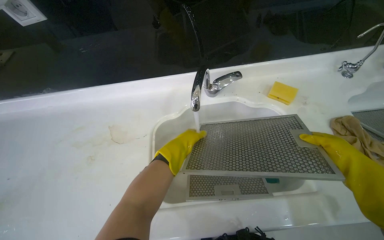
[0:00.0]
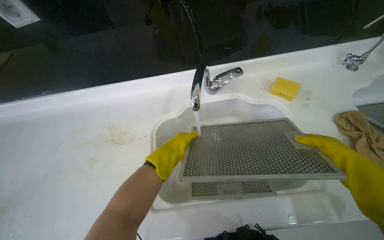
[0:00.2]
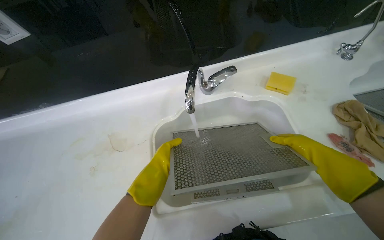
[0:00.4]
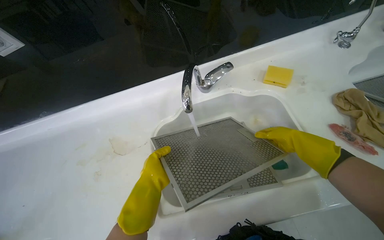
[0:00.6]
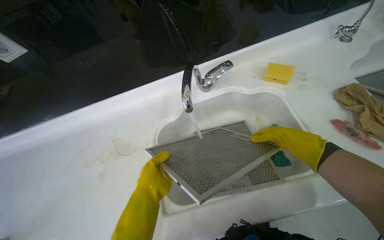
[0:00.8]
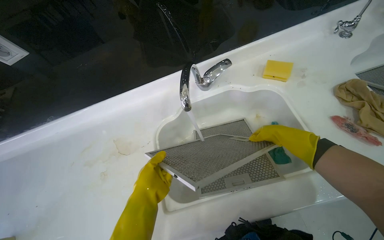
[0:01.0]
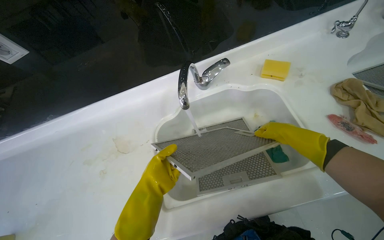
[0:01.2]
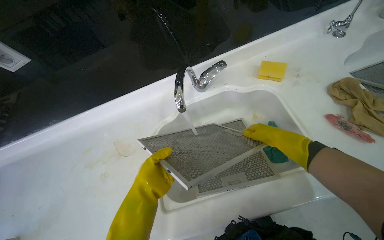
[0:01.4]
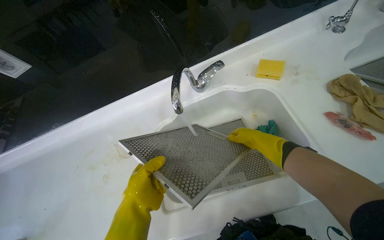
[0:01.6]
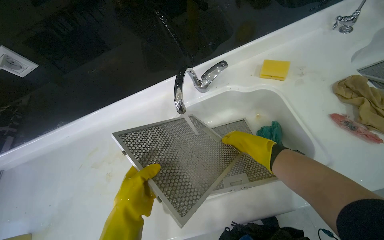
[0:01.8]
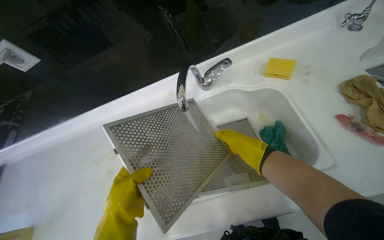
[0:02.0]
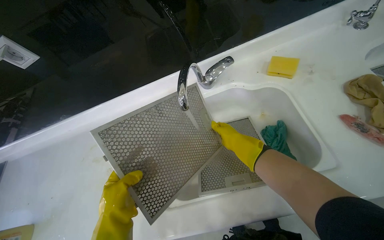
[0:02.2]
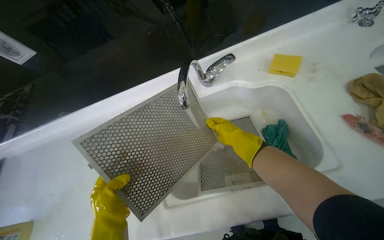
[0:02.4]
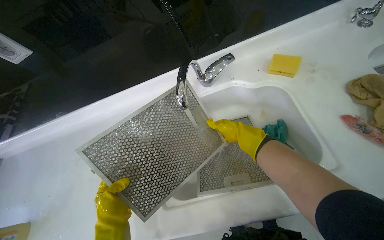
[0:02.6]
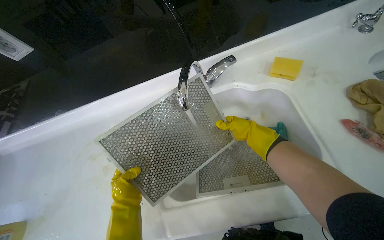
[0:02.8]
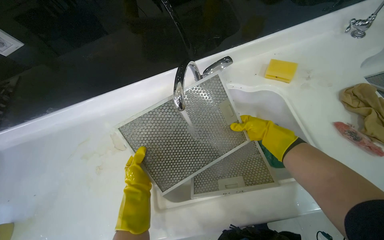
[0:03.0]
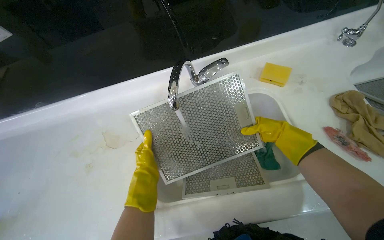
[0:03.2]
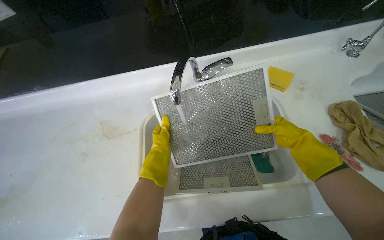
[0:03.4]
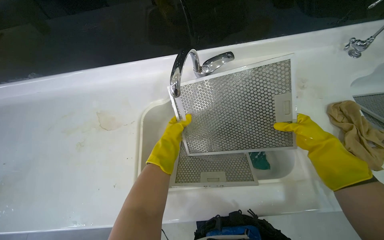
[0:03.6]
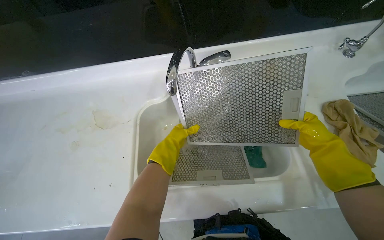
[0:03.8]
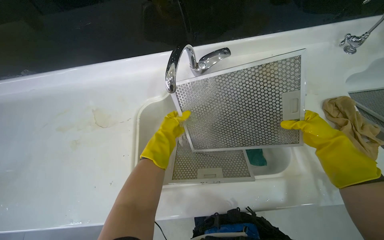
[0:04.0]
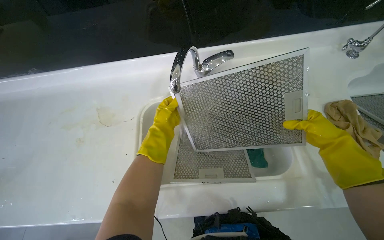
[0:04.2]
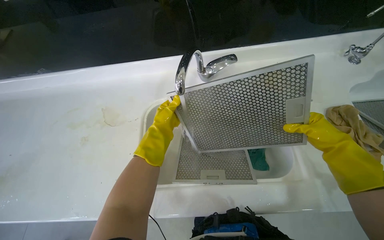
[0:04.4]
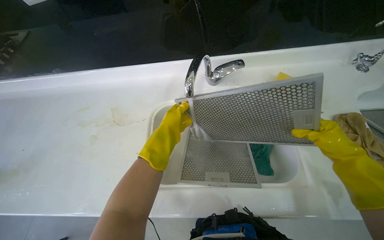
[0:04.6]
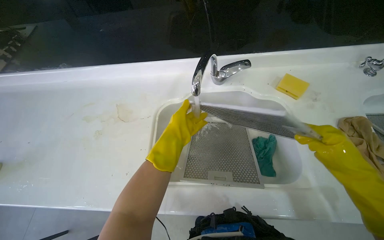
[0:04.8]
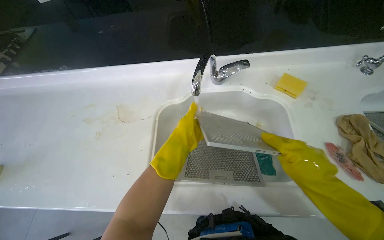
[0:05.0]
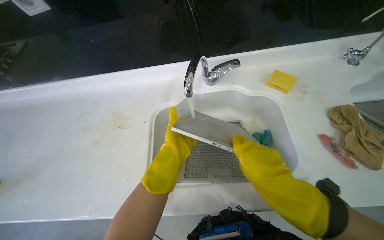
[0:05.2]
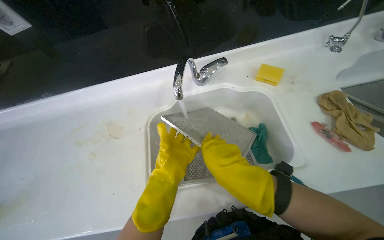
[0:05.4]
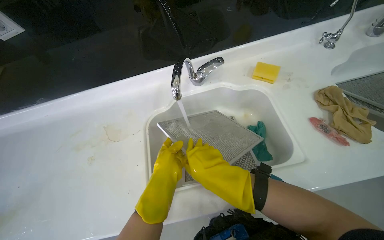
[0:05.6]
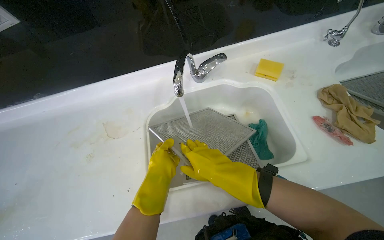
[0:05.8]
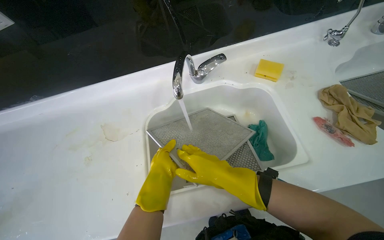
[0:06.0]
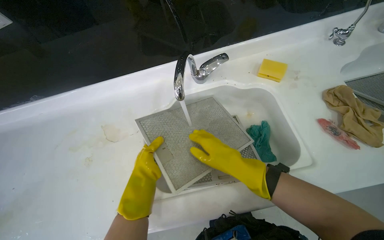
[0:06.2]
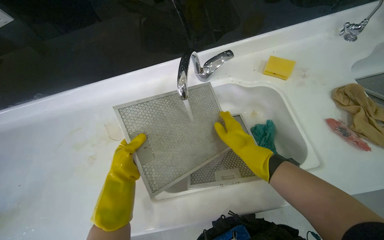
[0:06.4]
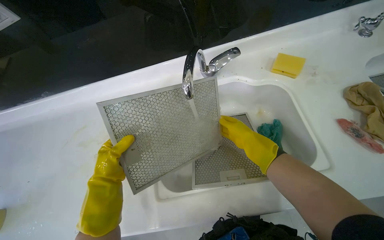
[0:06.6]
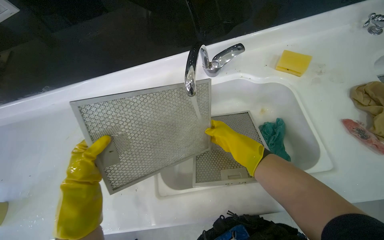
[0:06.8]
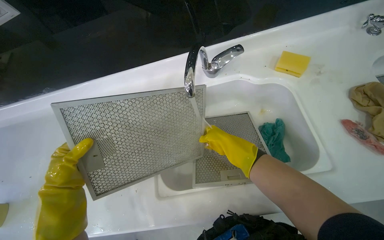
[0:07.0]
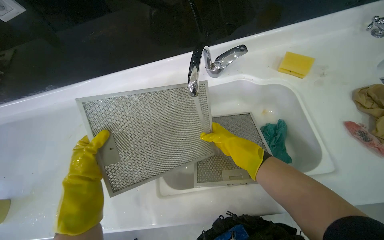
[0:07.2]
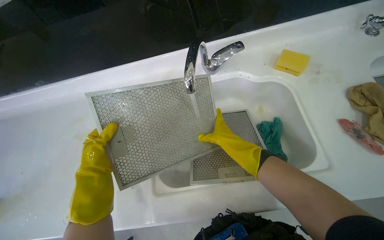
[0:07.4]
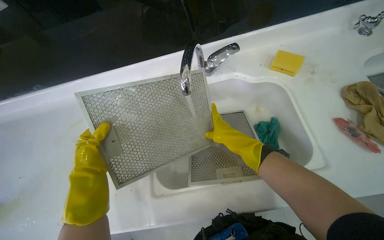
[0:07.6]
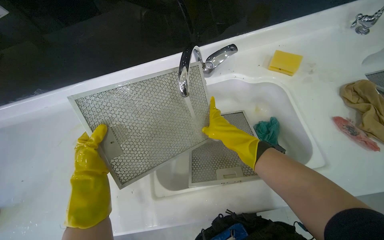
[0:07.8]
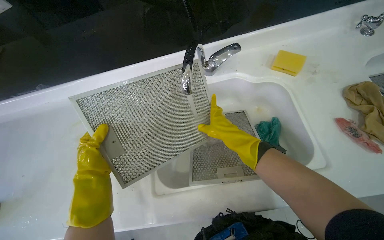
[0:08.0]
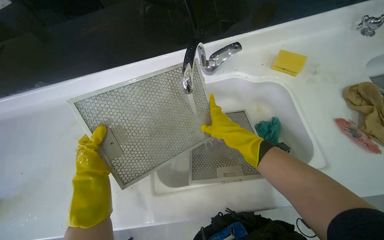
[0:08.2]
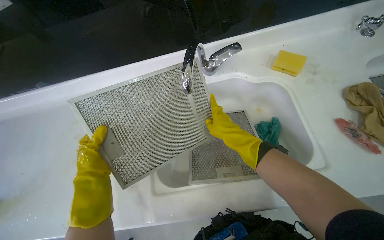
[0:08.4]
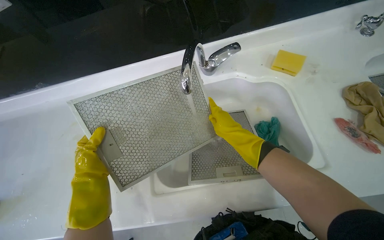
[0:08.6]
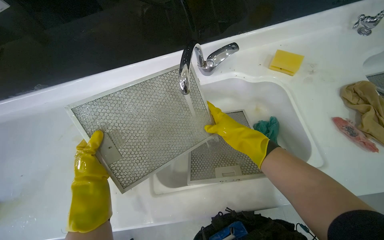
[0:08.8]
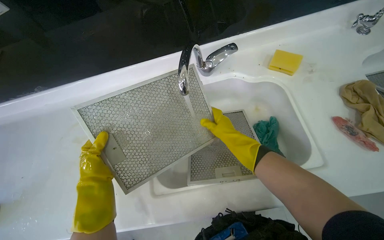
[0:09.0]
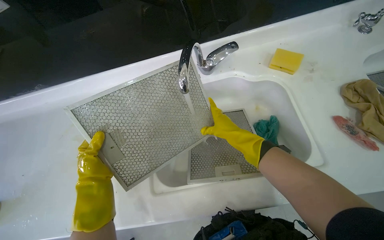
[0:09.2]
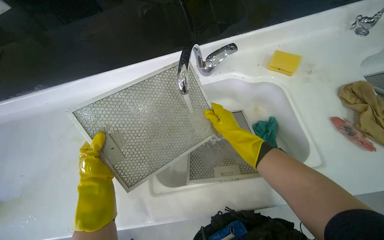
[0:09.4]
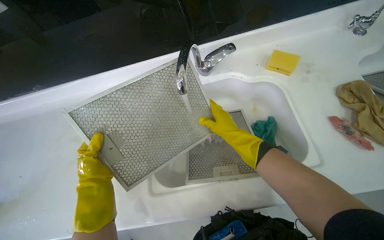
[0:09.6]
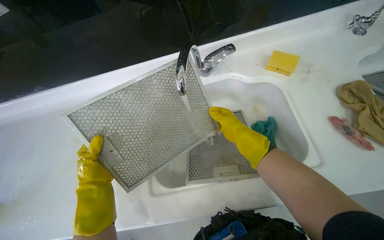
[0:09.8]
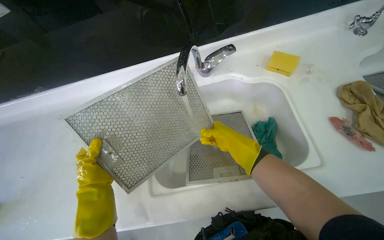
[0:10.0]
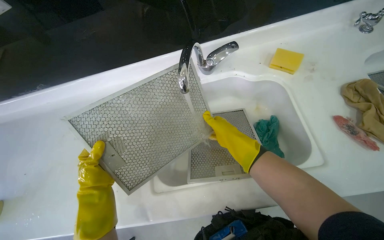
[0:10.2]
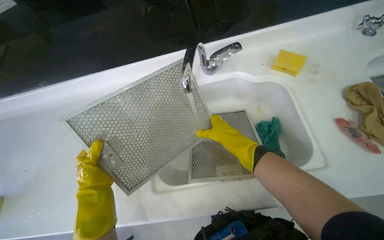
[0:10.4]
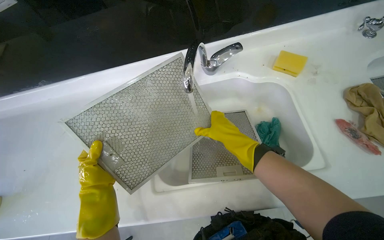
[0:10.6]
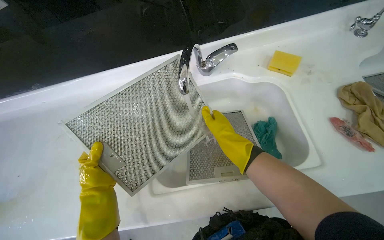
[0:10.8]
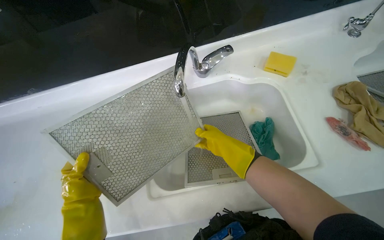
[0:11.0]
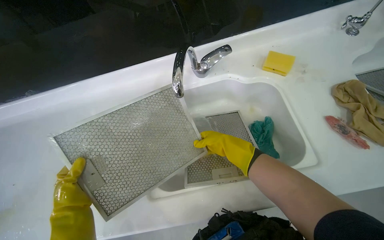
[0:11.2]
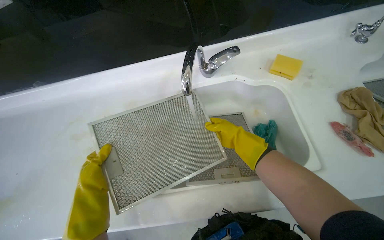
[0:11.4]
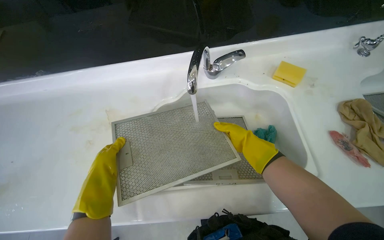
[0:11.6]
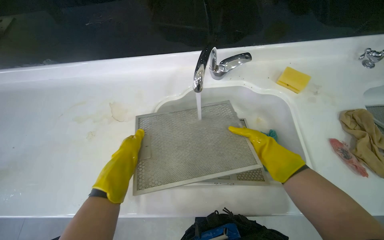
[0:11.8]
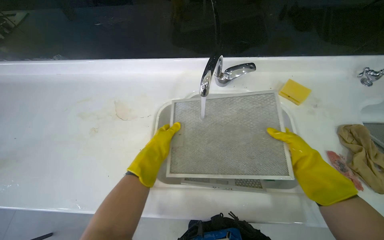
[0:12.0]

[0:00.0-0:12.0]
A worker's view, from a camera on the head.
Job: cleaning kitchen.
The whole recording: Rinsing range hood filters. The worker rinses the range hood filters under running water in the sink.
0:00.0 to 0:01.6: The left hand moves nearer to the camera and down the picture, roughly 15 cm.
0:01.6 to 0:03.0: The left hand moves farther from the camera, some 10 cm.
0:03.0 to 0:04.4: The left hand moves up the picture and to the right, some 15 cm. Meanwhile the right hand is displaced nearer to the camera and to the right by about 25 cm.
0:04.4 to 0:06.0: The left hand is displaced down the picture and nearer to the camera by roughly 15 cm; the right hand is displaced to the left by approximately 30 cm.
0:06.0 to 0:07.6: The left hand heads to the left, covering some 25 cm.
0:07.6 to 0:09.0: The left hand reaches roughly 10 cm nearer to the camera, then returns.
0:09.0 to 0:10.4: The hands work in one place, with small movements.
0:10.4 to 0:12.0: The right hand is displaced to the right by roughly 25 cm.

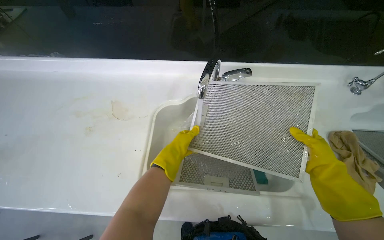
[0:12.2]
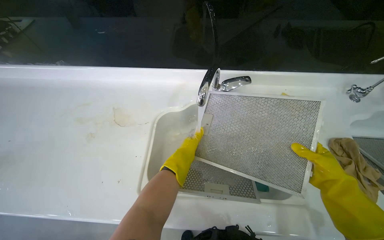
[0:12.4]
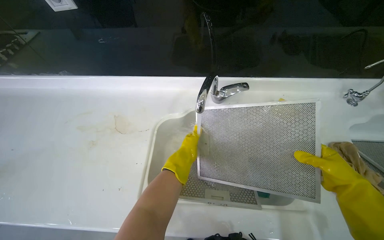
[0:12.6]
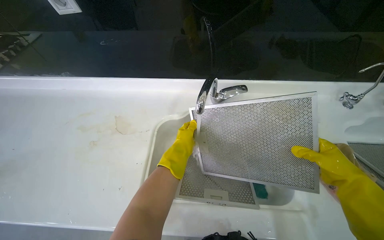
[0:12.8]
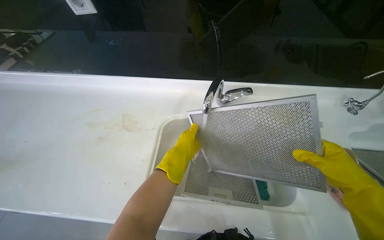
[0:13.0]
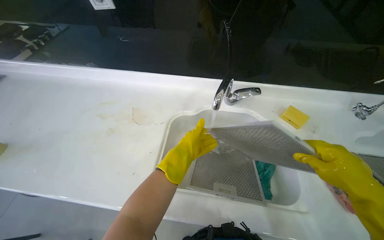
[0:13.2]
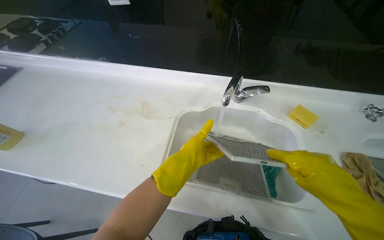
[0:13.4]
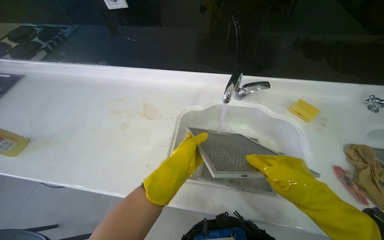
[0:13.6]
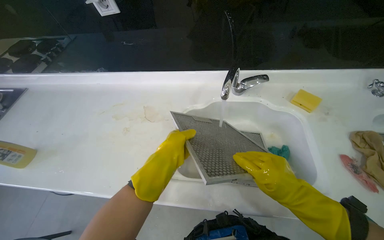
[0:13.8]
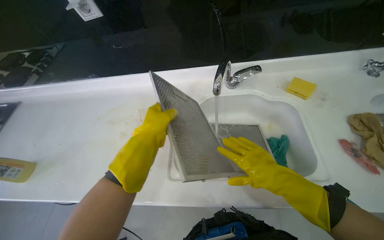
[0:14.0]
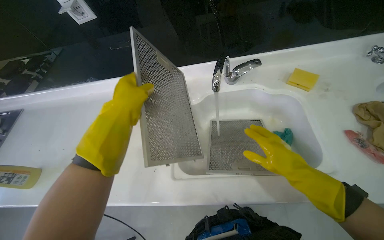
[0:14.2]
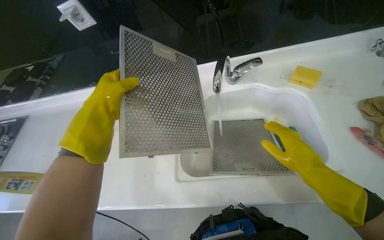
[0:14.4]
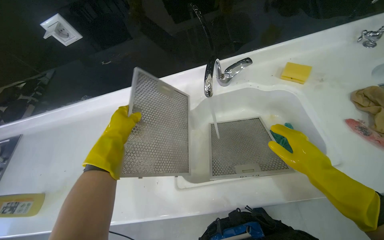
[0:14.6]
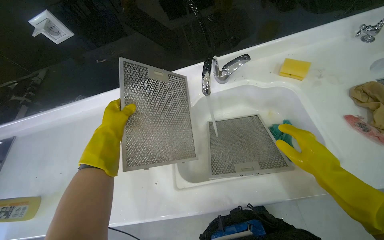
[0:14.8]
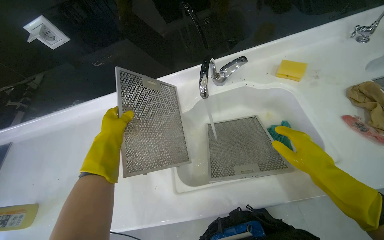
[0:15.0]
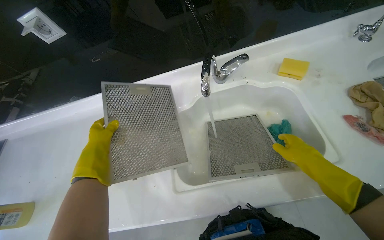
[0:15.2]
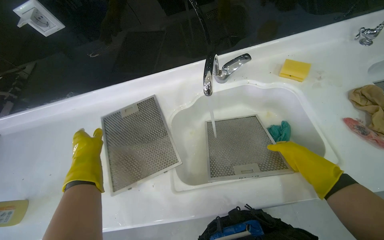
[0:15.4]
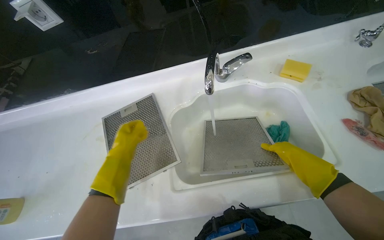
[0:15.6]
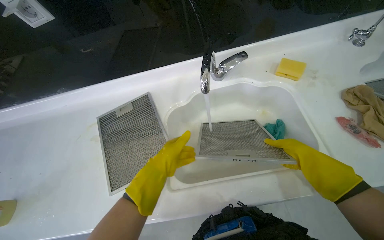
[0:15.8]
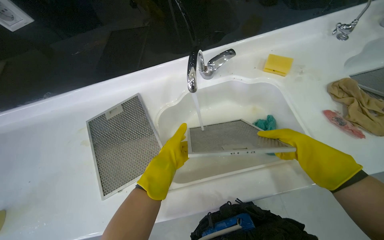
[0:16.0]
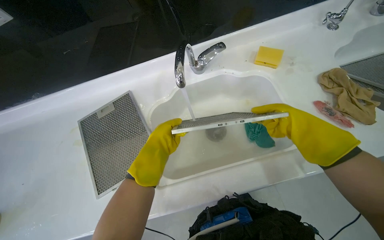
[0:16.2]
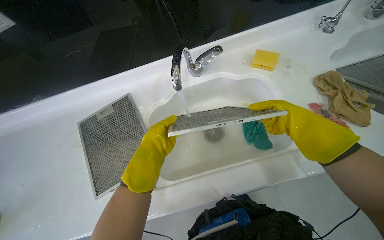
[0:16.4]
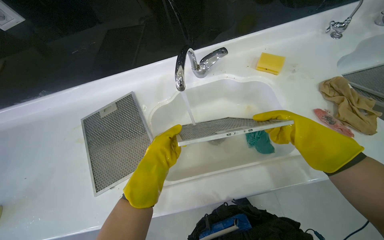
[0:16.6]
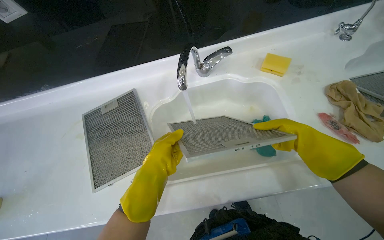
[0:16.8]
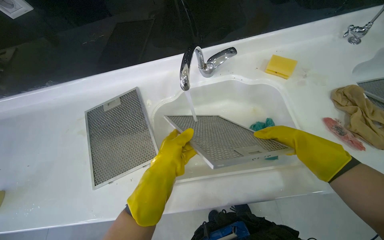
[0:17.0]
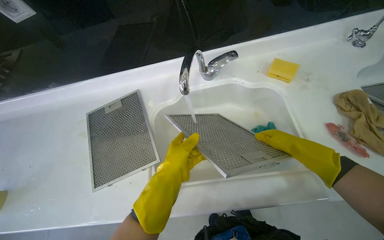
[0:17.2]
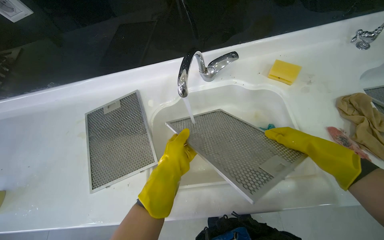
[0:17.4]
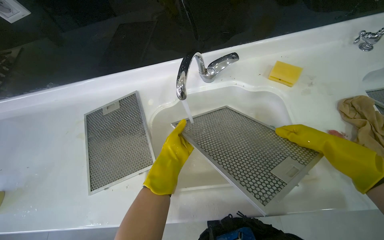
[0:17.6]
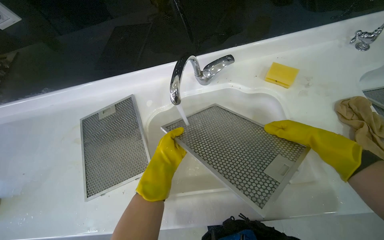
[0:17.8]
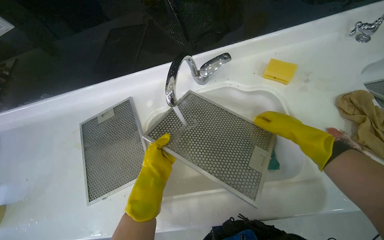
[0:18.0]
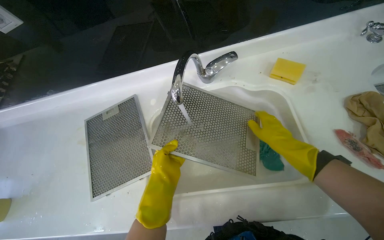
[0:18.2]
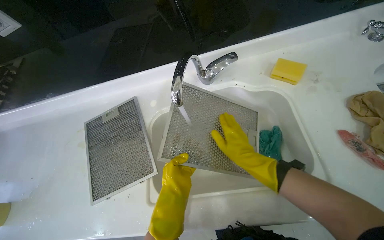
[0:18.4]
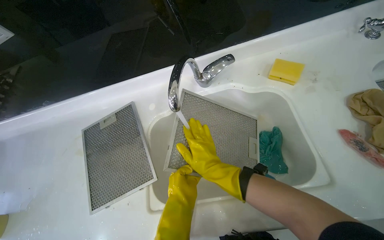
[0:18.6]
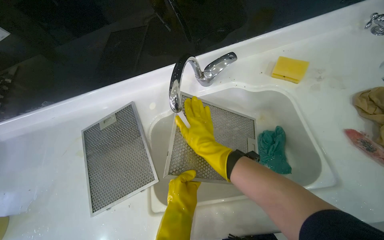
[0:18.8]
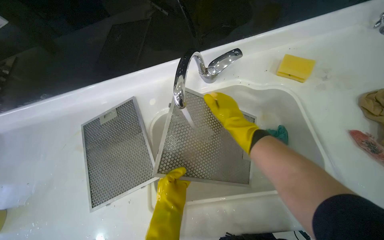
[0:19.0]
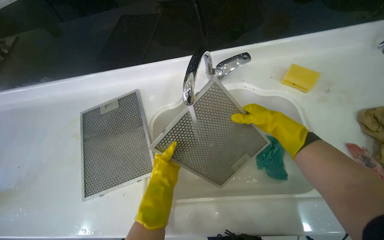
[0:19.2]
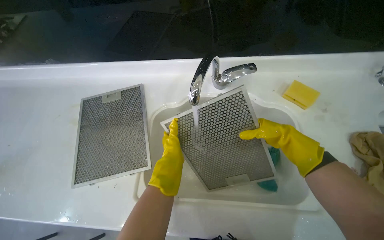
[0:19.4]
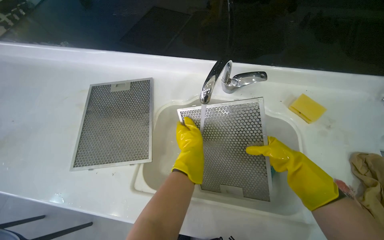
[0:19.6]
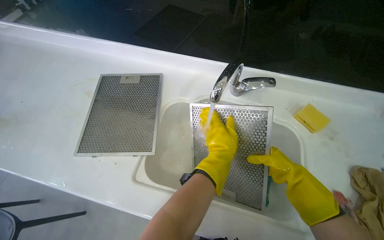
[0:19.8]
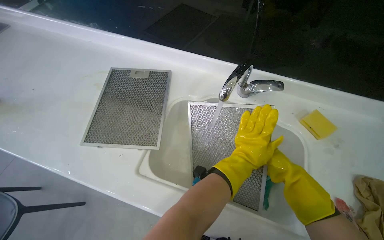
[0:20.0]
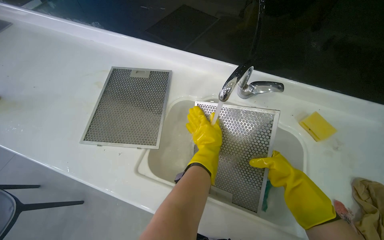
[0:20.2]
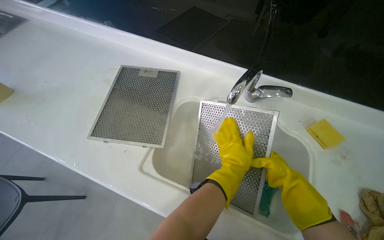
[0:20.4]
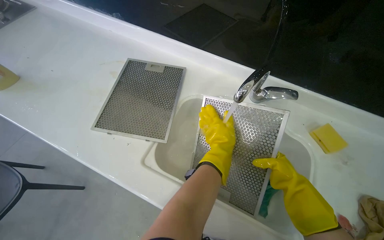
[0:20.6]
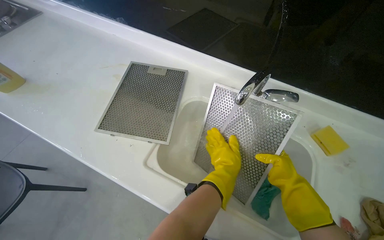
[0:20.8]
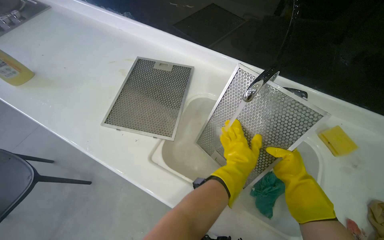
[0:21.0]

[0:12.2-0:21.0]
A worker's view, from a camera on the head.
Job: cleaning kitchen.
The whole recording: Rinsing range hood filters. The worker rinses the range hood filters under running water in the sink.
0:12.2 to 0:13.6: The right hand goes some 25 cm to the left and nearer to the camera.
0:13.6 to 0:15.2: The left hand is displaced to the left by about 25 cm. The right hand goes about 10 cm farther from the camera.
0:15.2 to 0:16.6: The right hand moves nearer and farther over some 15 cm, changing direction 2 times; the left hand is displaced to the right by some 25 cm.
0:18.0 to 0:19.6: The left hand goes about 10 cm to the right, and goes down the picture and returns, roughly 10 cm each way. The right hand moves roughly 30 cm to the left and comes back.
